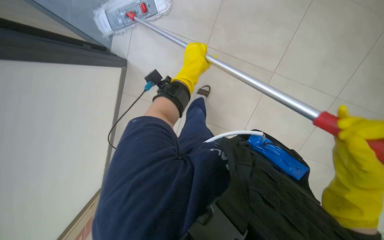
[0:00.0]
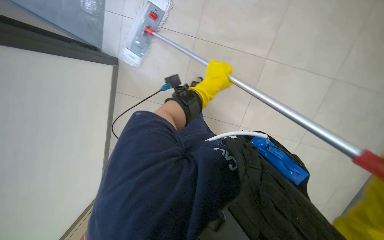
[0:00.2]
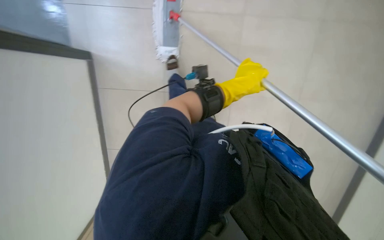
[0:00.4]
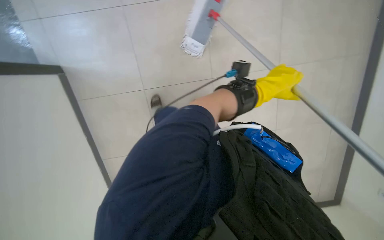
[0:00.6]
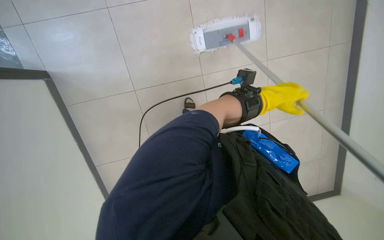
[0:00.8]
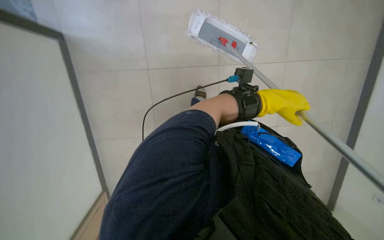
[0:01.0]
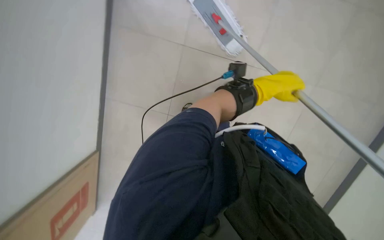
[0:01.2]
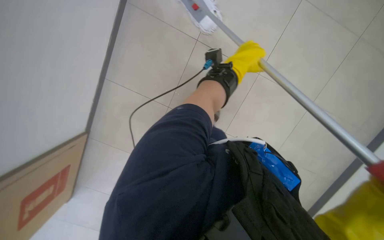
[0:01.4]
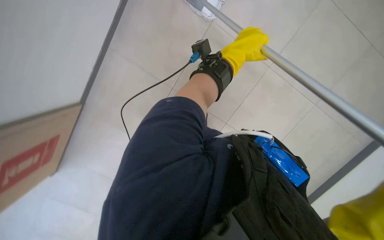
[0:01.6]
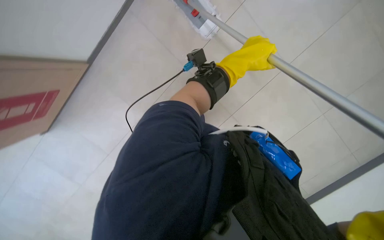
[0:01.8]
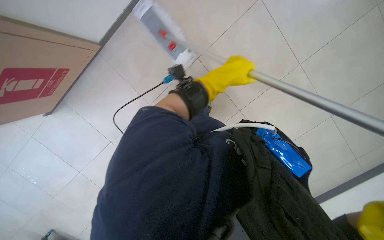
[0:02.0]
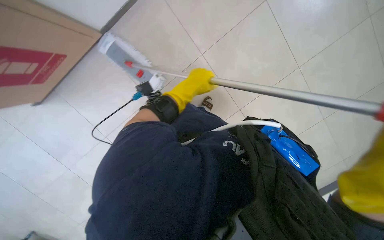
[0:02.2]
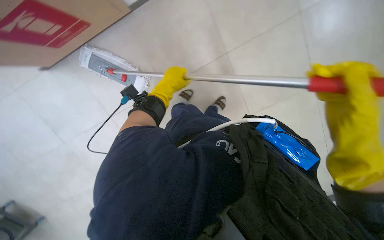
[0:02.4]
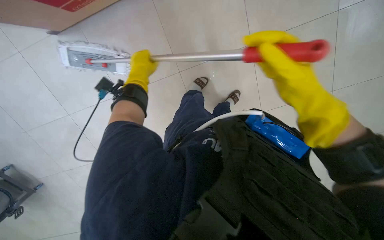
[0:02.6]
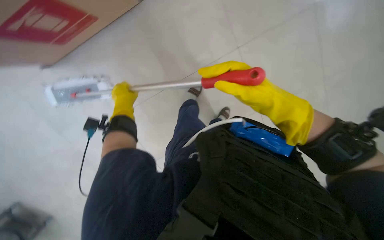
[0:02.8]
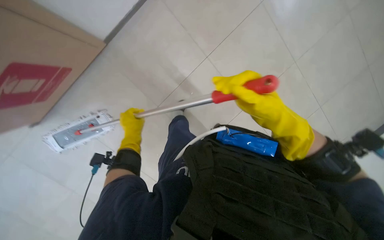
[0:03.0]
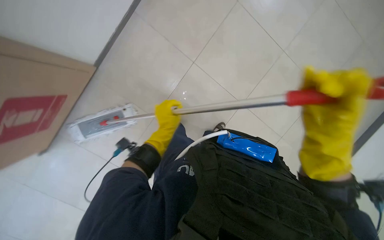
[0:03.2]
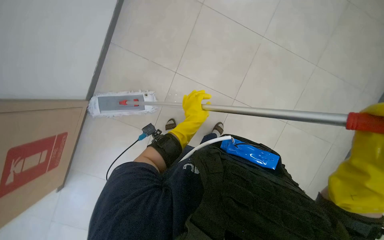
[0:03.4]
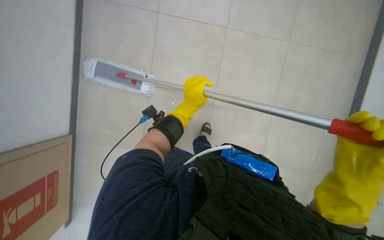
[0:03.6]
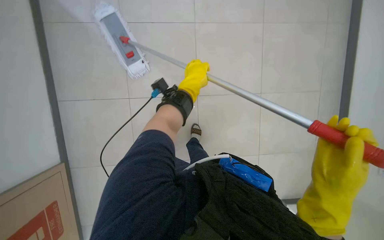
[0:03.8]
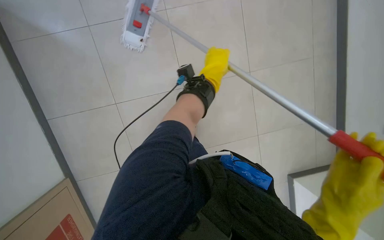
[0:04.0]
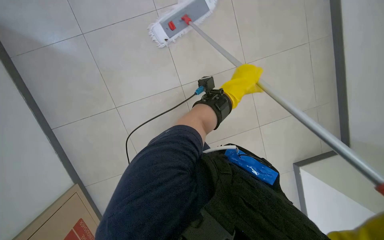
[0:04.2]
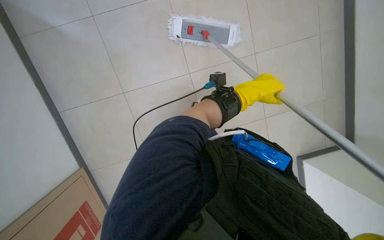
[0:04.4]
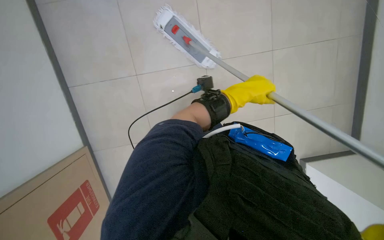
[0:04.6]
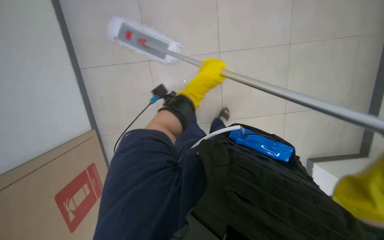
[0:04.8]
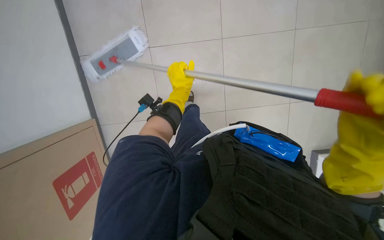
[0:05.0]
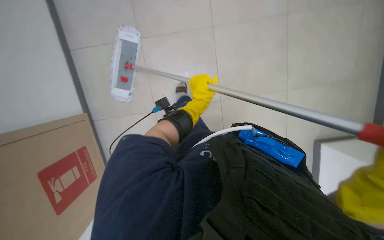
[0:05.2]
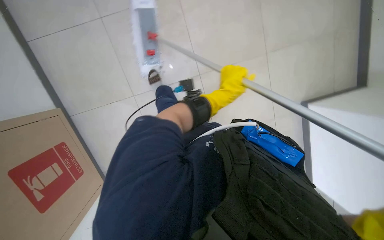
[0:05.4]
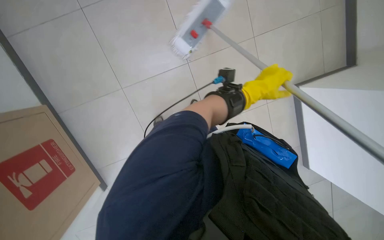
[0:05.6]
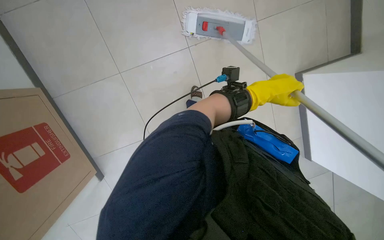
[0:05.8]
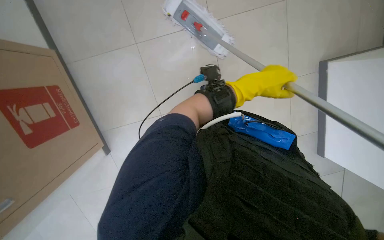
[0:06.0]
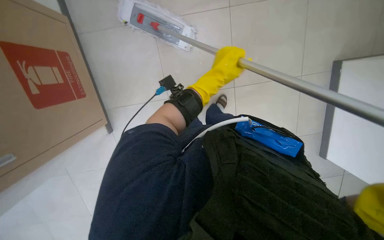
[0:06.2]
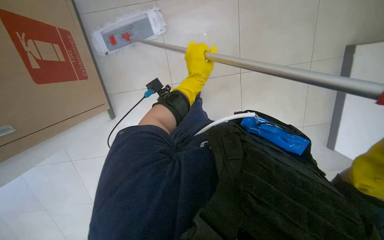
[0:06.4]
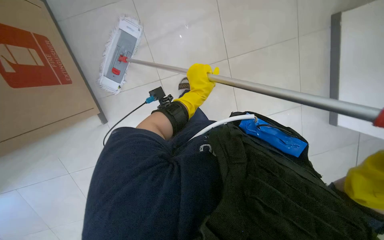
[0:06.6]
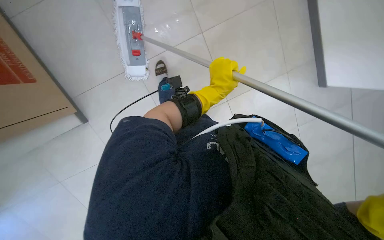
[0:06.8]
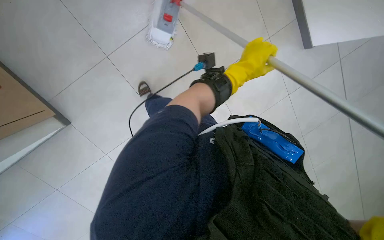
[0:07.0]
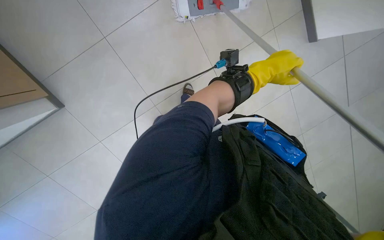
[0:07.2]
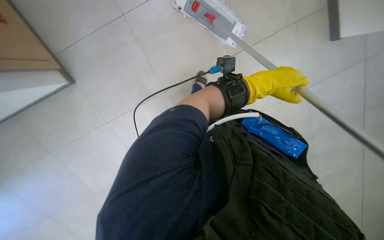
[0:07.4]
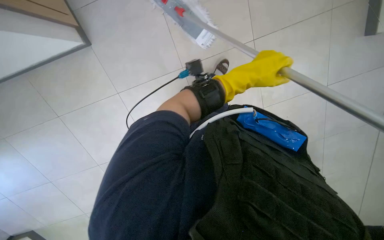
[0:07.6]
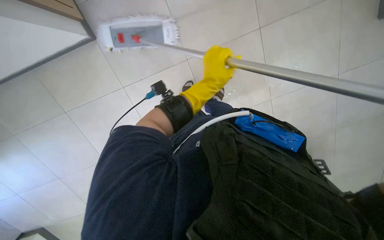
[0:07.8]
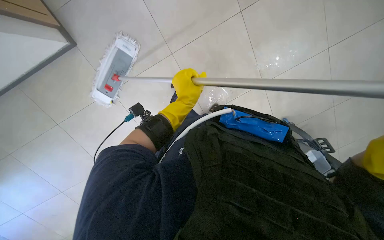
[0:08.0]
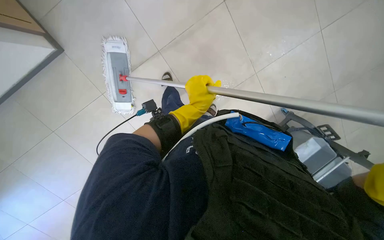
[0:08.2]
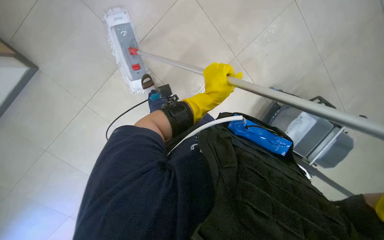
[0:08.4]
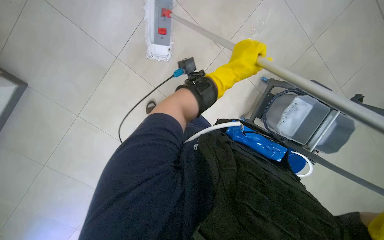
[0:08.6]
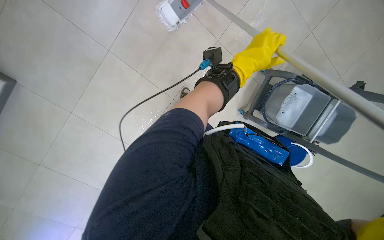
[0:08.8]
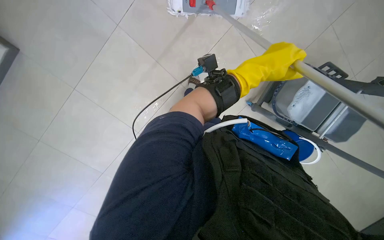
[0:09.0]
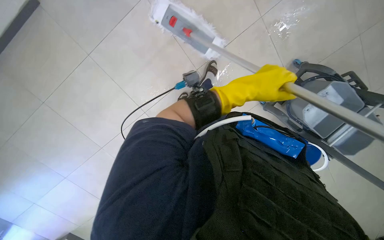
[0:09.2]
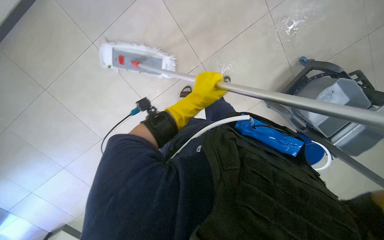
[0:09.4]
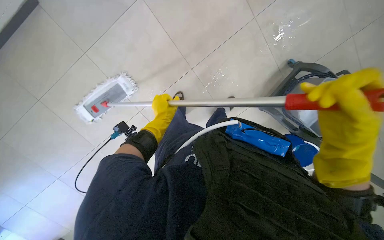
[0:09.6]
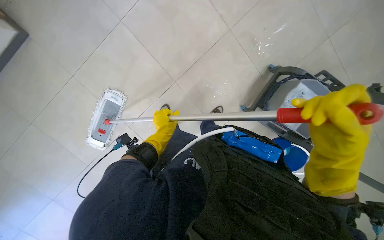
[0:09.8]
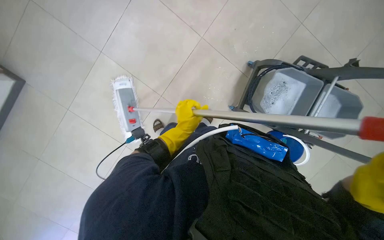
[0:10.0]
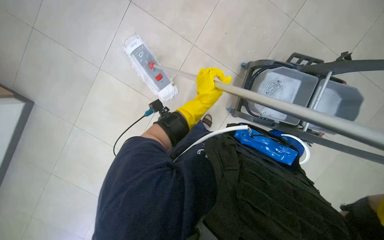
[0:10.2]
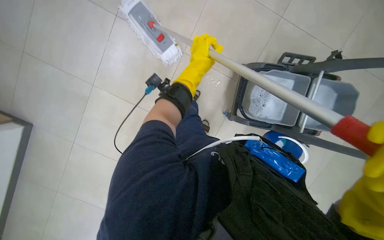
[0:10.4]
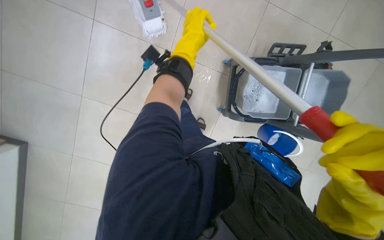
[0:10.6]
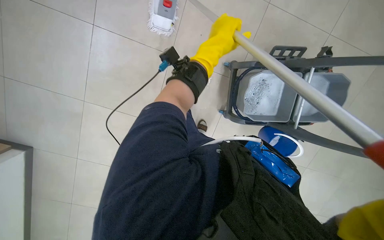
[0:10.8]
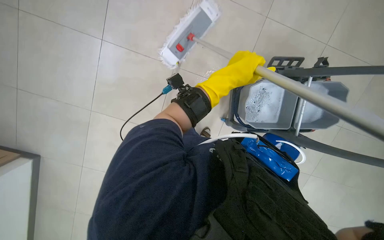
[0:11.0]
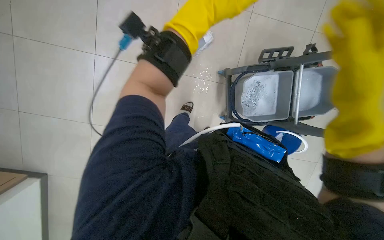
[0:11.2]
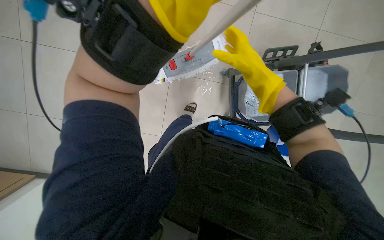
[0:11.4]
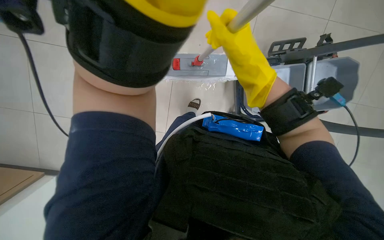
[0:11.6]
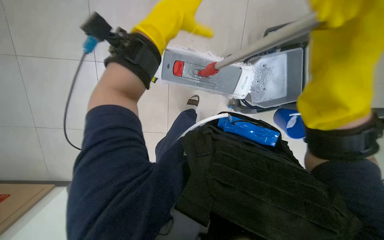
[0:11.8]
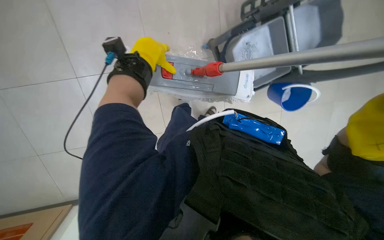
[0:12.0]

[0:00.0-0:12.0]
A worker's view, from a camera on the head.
Job: mopping floor.
The whole recording: Mopping tiled floor. The worker prepares the mop, then mops the tiled floor, periodically cleaning and reattaching the mop head.
0:01.6 to 0:03.0: The left hand goes about 30 cm to the left and down the picture.
0:03.0 to 0:04.4: Everything in view rotates approximately 30 degrees clockwise.
0:04.4 to 0:06.0: The scene turns roughly 40 degrees counterclockwise in the picture.

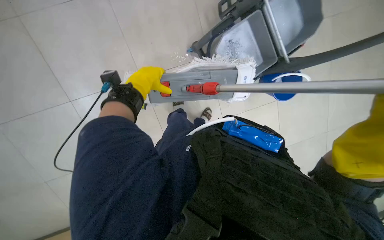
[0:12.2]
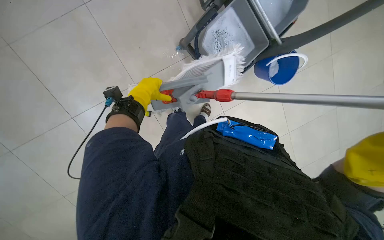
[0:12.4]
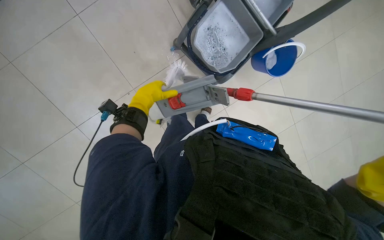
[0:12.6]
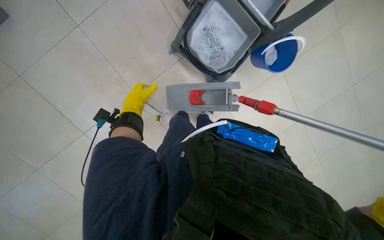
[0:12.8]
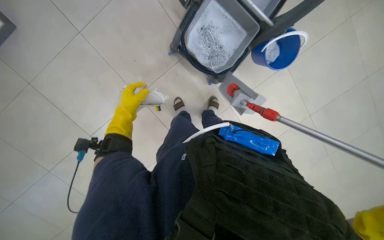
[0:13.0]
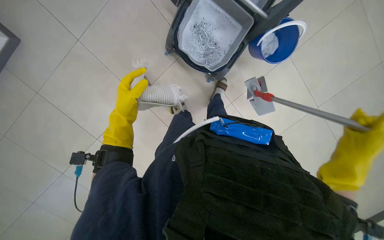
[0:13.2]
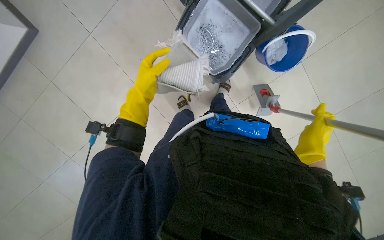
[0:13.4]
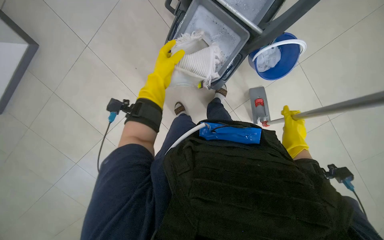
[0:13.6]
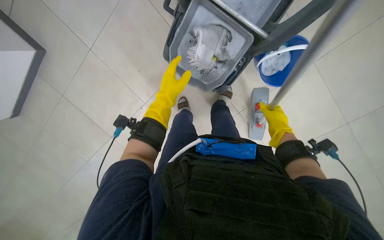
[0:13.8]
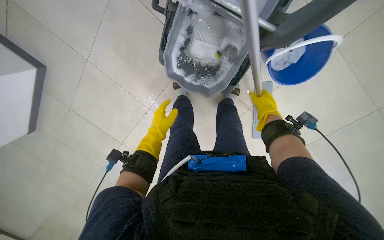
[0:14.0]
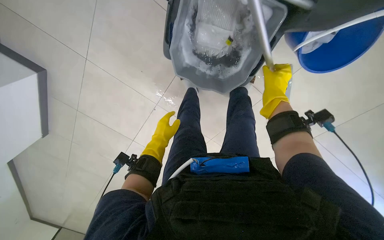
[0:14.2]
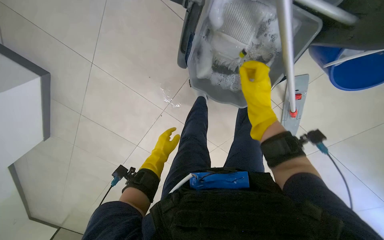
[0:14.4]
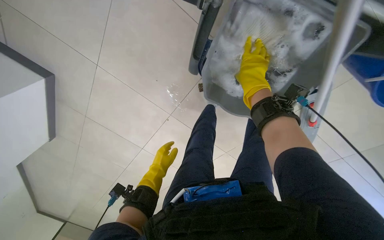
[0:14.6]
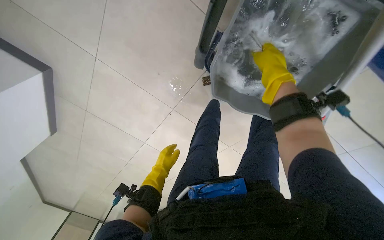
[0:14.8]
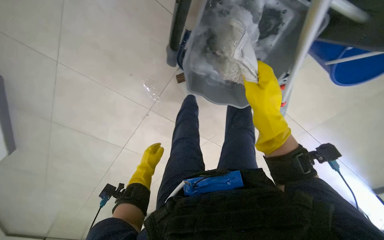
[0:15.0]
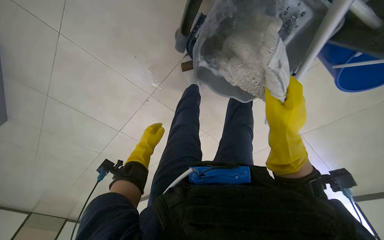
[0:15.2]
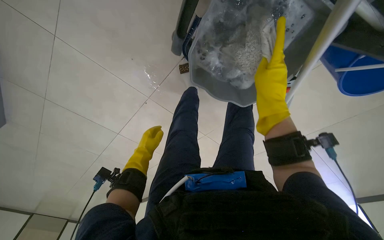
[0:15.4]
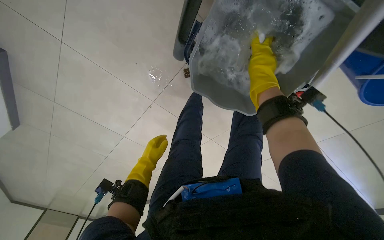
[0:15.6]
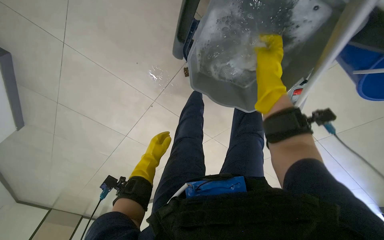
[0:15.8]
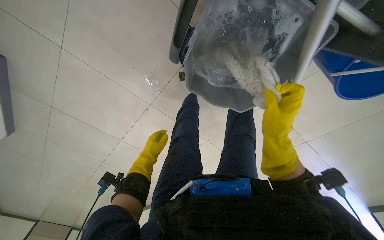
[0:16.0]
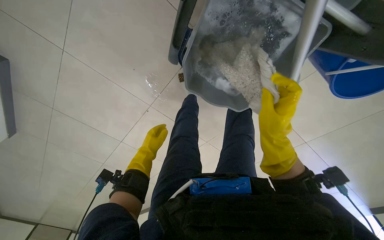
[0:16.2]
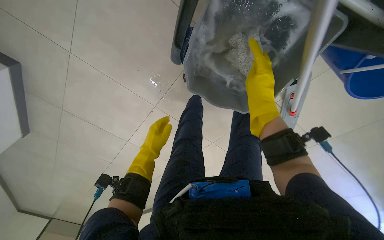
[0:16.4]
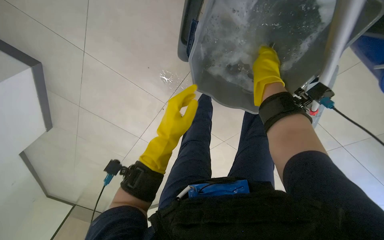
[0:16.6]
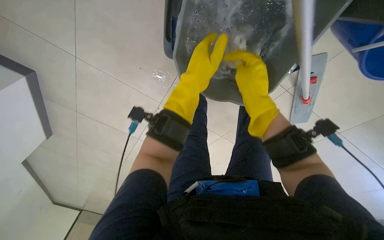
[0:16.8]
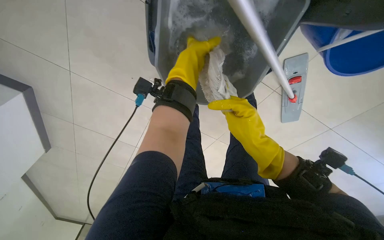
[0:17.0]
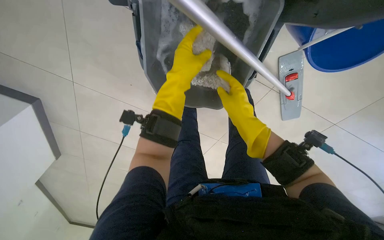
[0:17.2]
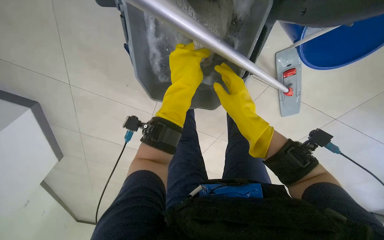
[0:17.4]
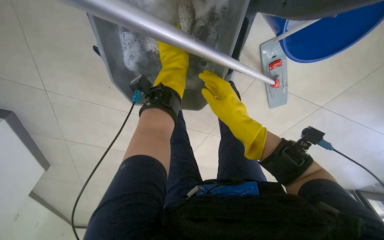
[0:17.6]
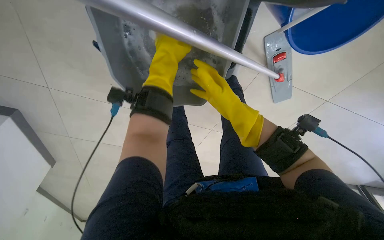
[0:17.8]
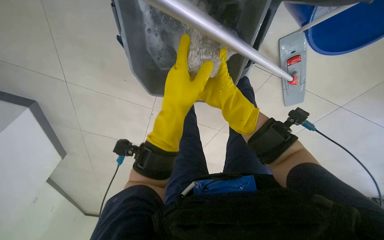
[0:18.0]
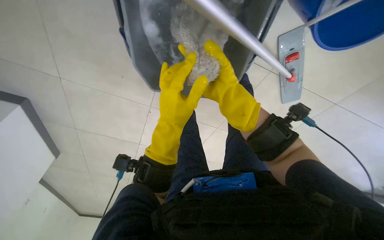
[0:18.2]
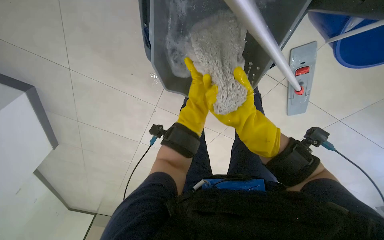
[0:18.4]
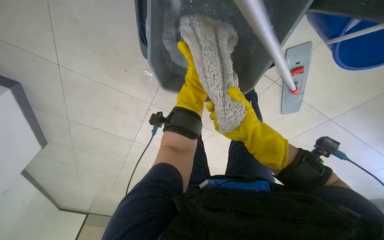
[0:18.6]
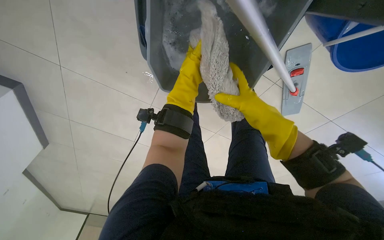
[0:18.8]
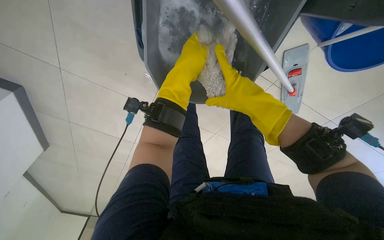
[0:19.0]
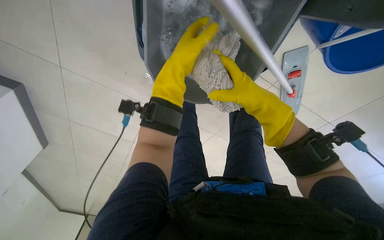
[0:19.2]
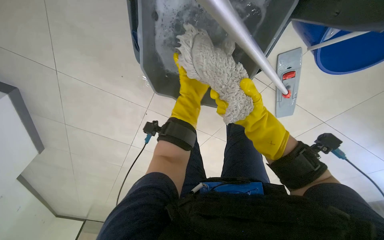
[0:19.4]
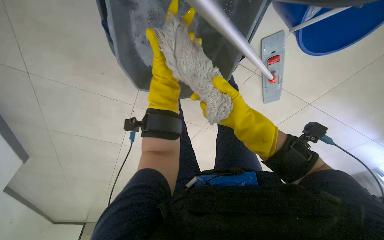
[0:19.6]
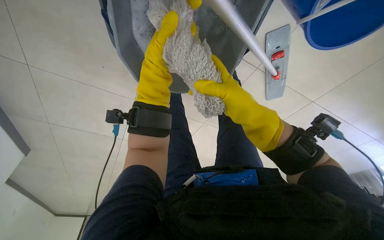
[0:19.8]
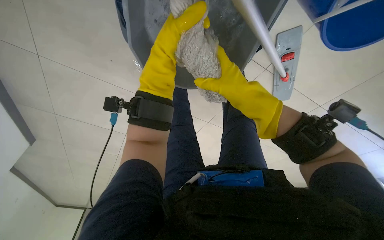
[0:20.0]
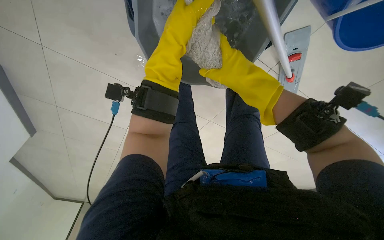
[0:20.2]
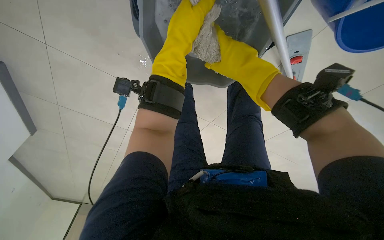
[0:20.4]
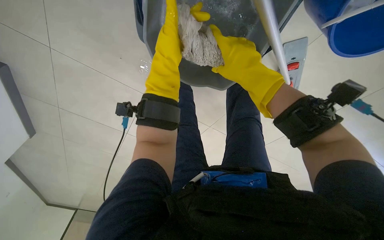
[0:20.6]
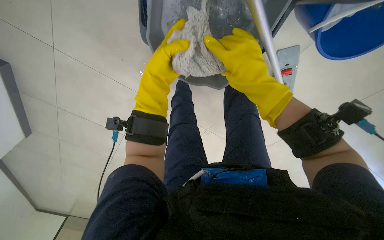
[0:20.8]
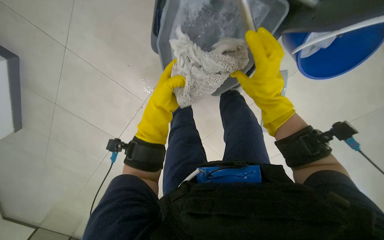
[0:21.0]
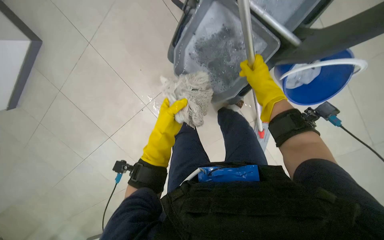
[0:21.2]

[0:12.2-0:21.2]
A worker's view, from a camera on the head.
Job: mopping floor.
The whole recording: Mopping tiled floor. The worker prepares the mop, then mops the tiled floor, periodically cleaning and reattaching the mop head.
0:12.2 to 0:13.8: The left hand heads to the right, covering some 15 cm.
0:13.8 to 0:15.2: The left hand shifts approximately 25 cm farther from the camera. Meanwhile the right hand moves to the left, roughly 15 cm.
0:15.2 to 0:16.6: The left hand moves nearer to the camera, to the right and up the picture, about 25 cm, while the right hand moves up and down the picture over roughly 20 cm, changing direction 2 times.
0:16.6 to 0:18.2: The right hand reaches approximately 15 cm down the picture, then returns.
0:18.2 to 0:19.8: The right hand moves nearer and farther over some 20 cm, changing direction 2 times.
0:19.8 to 0:21.2: The right hand goes approximately 20 cm up the picture, farther from the camera and to the right. Meanwhile the left hand is displaced down the picture by approximately 10 cm.
